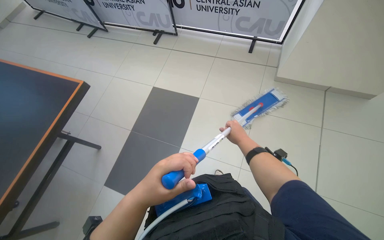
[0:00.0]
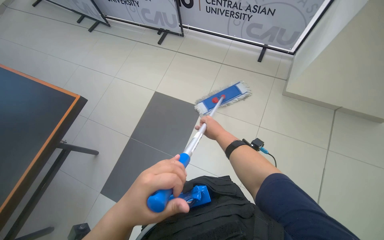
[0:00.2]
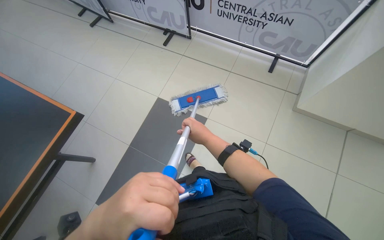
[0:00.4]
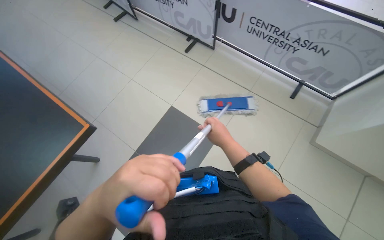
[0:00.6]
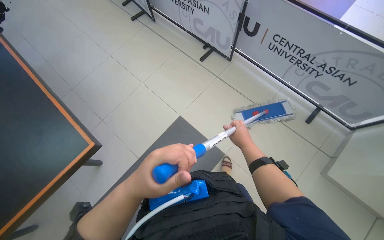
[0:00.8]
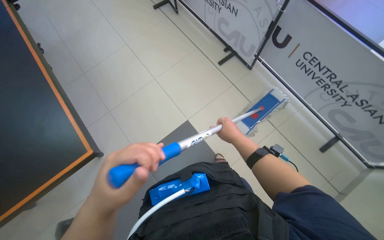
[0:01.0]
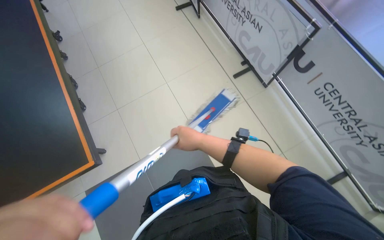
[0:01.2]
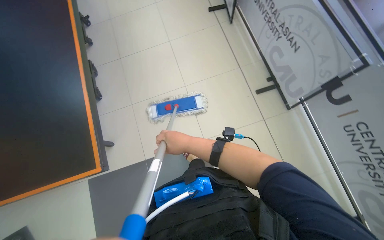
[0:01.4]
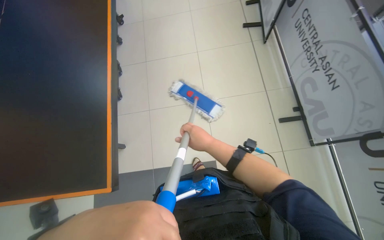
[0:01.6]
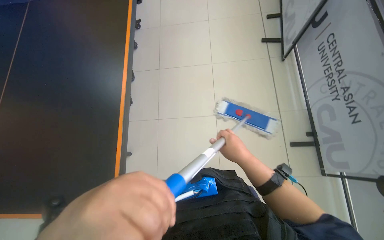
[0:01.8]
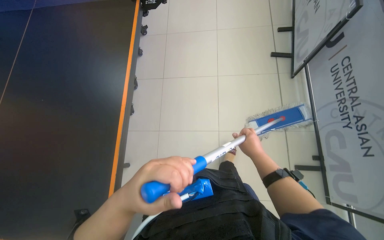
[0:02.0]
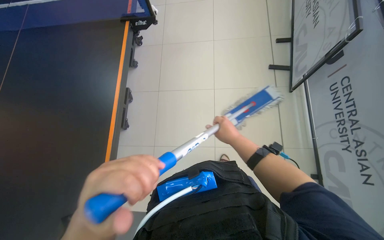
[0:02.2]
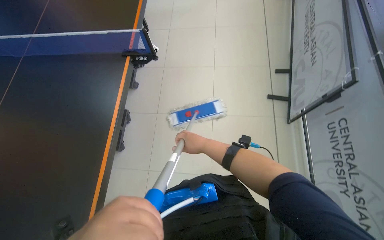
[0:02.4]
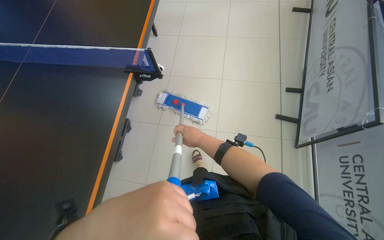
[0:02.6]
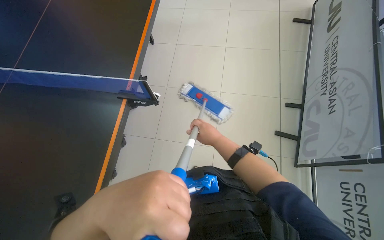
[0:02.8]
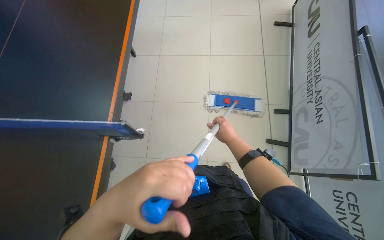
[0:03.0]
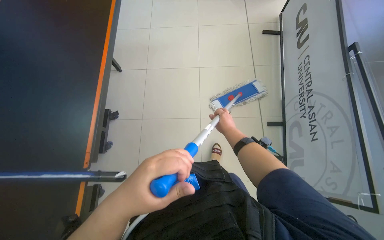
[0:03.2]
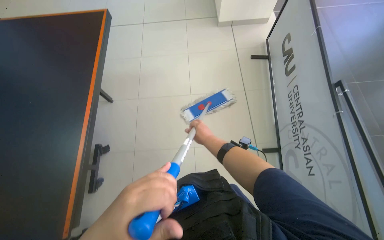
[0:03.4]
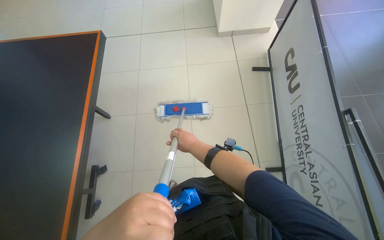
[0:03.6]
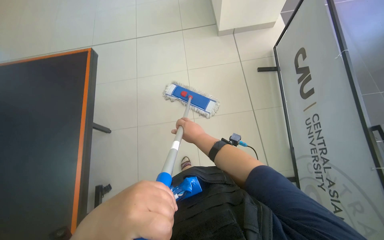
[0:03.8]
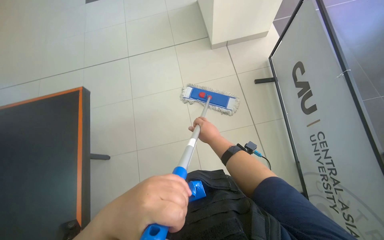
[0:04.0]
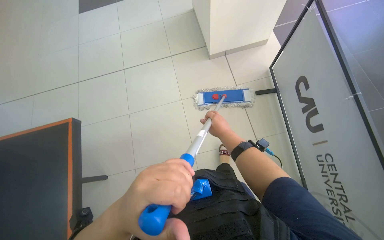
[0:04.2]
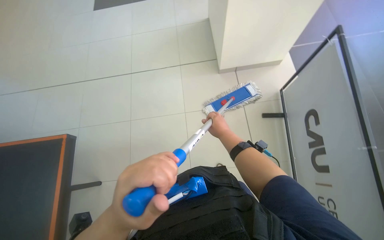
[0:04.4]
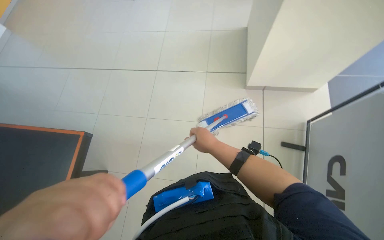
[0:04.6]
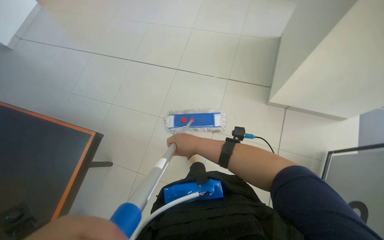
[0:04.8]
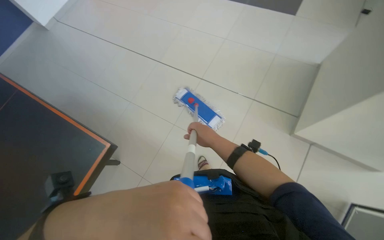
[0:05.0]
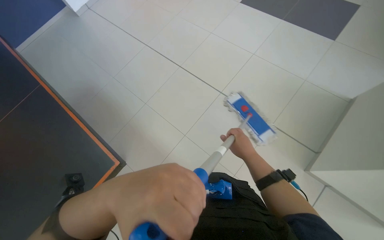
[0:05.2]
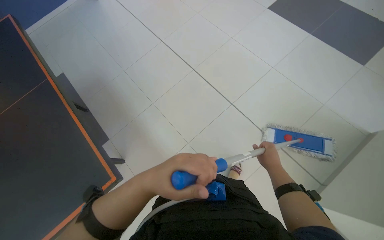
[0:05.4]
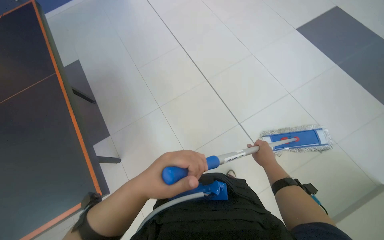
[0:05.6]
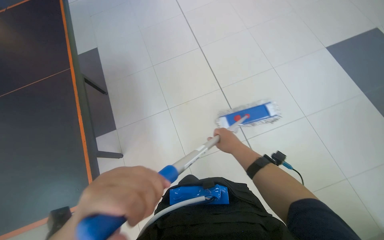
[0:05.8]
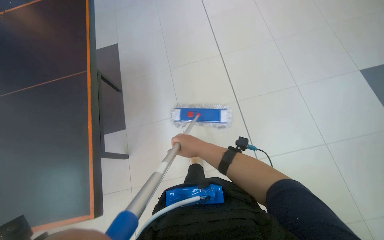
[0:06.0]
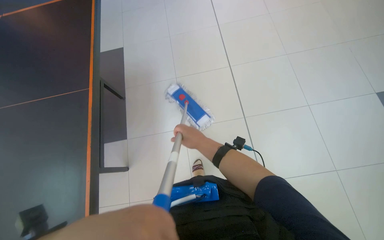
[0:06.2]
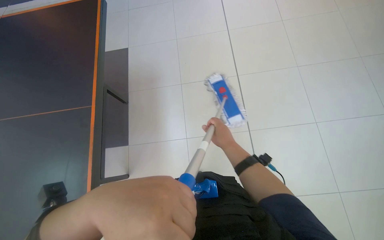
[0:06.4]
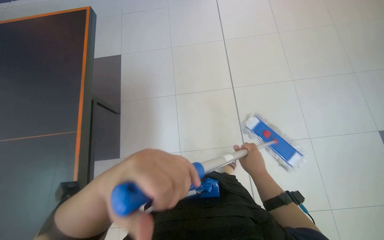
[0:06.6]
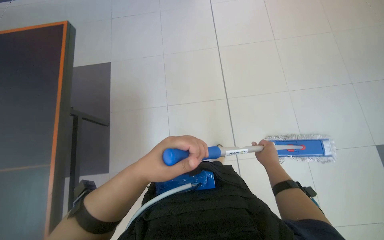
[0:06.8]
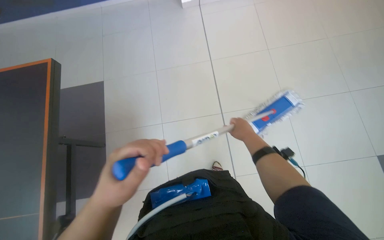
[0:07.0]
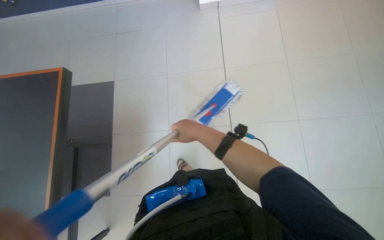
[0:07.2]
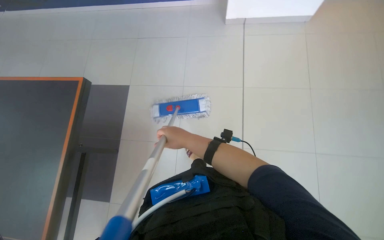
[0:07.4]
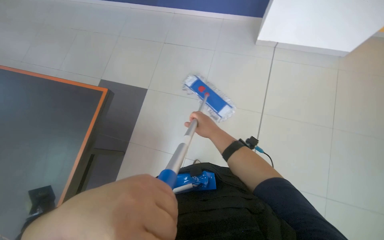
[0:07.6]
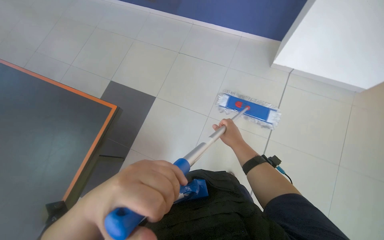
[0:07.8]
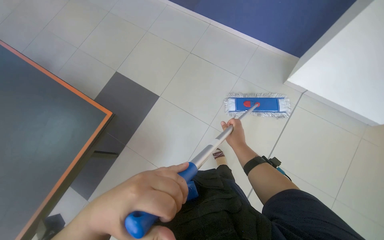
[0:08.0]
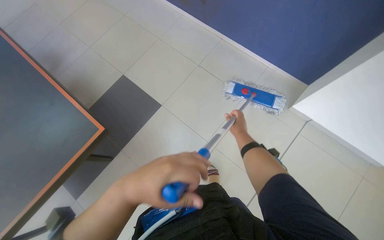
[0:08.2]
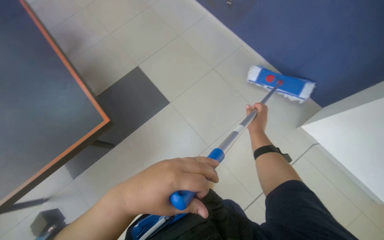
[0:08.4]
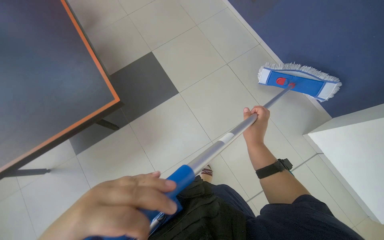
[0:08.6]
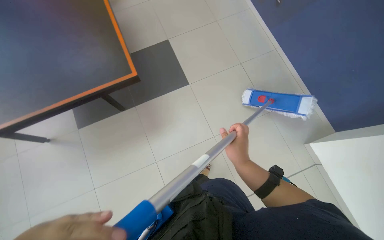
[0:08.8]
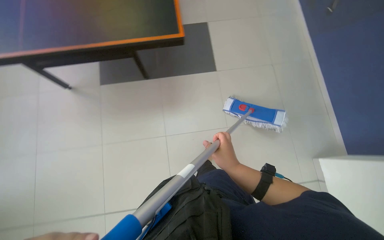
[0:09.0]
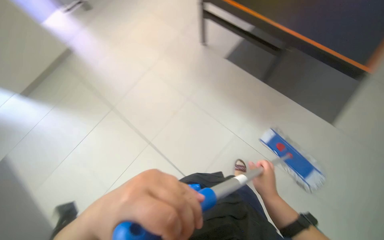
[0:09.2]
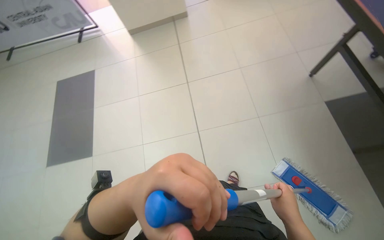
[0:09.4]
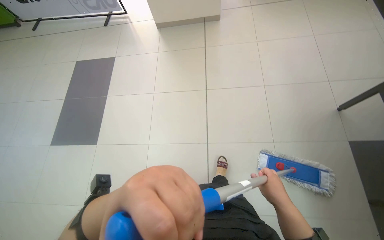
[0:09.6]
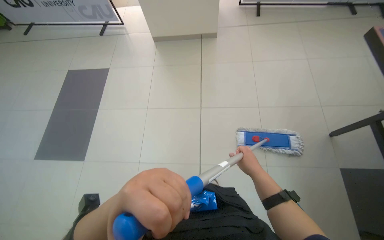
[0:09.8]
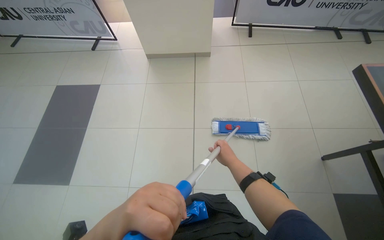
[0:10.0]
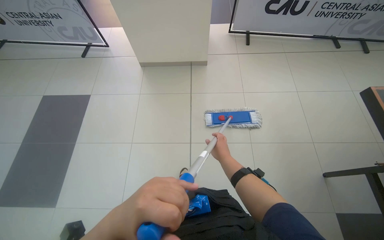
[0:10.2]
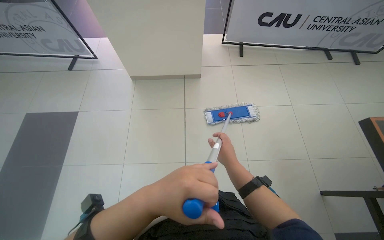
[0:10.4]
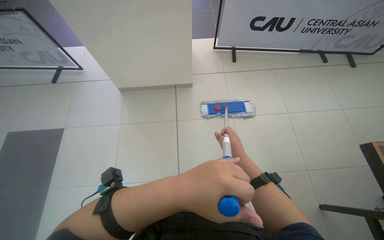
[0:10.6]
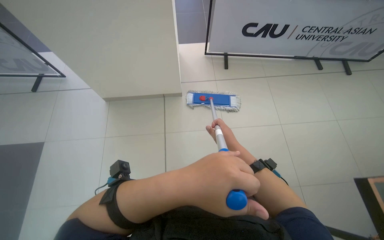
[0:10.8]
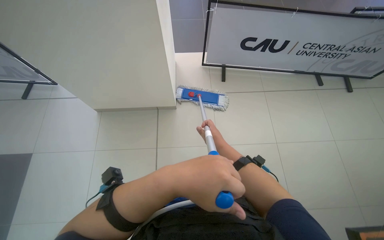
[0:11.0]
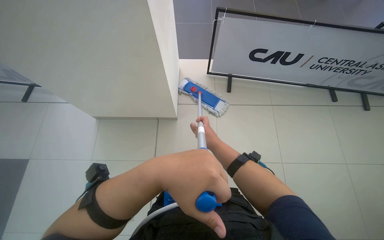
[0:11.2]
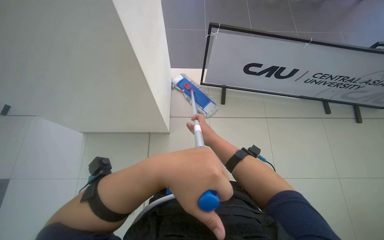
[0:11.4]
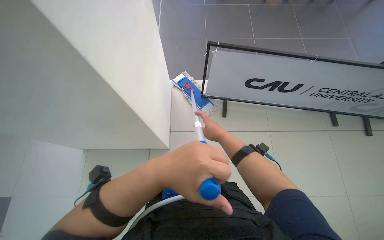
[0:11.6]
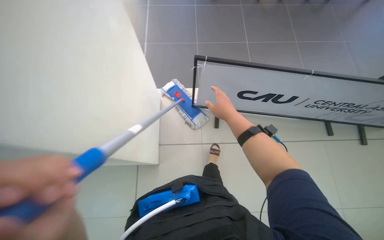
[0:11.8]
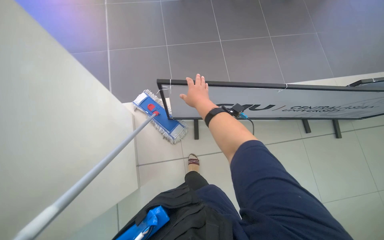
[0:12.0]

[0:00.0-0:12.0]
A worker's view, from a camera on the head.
Job: mopping floor.
The whole recording: Mopping office floor. The worker mops the tiled floor in the office area.
0:00.0 to 0:01.6: The camera travels some 1.5 m. The wearer's head swings about 60 degrees to the left. The view tips downward by about 15 degrees.
0:01.6 to 0:03.0: The camera is carried roughly 1 m.
0:03.0 to 0:04.4: The wearer moves approximately 1.5 m.
0:07.6 to 0:09.0: The view tips upward by about 15 degrees.
0:09.0 to 0:10.4: The camera is carried approximately 80 cm. The wearer looks about 15 degrees further upward. The scene rotates clockwise by approximately 35 degrees.
0:10.4 to 0:12.0: The head travels roughly 1.5 m.

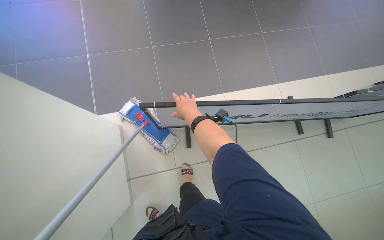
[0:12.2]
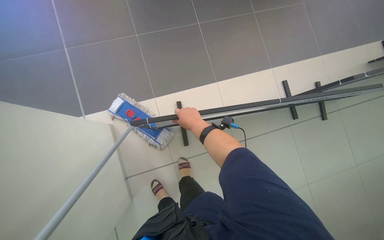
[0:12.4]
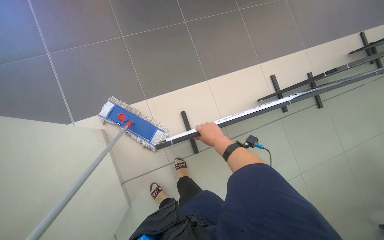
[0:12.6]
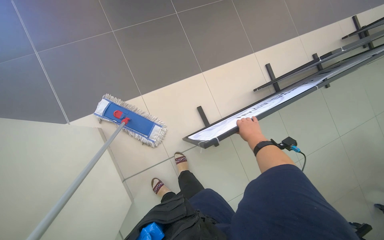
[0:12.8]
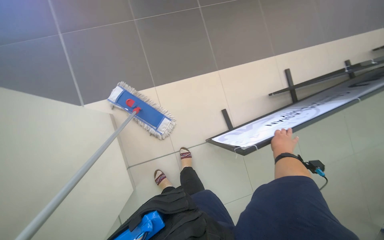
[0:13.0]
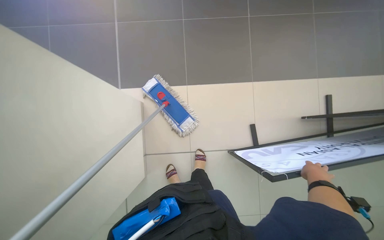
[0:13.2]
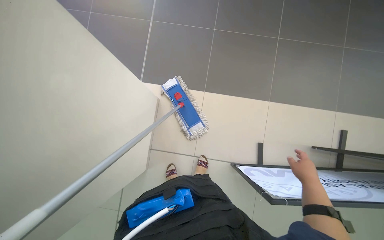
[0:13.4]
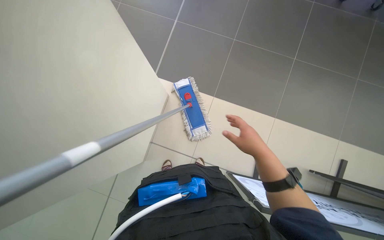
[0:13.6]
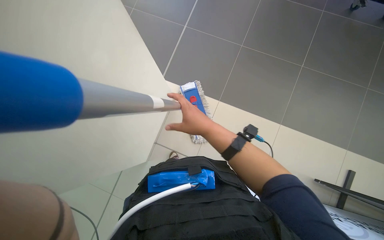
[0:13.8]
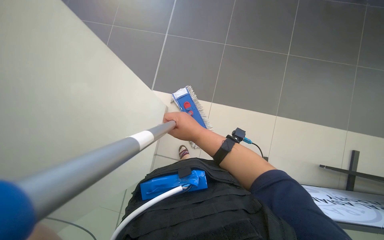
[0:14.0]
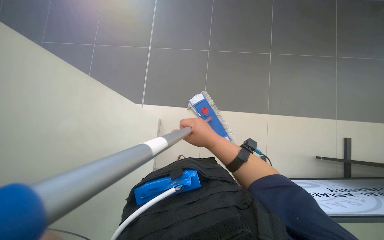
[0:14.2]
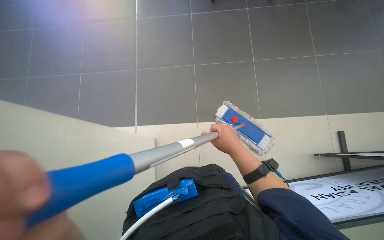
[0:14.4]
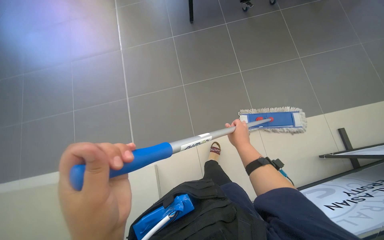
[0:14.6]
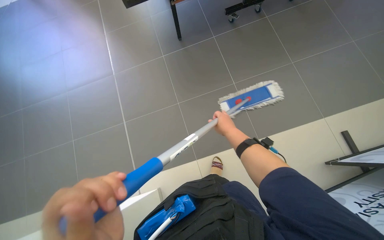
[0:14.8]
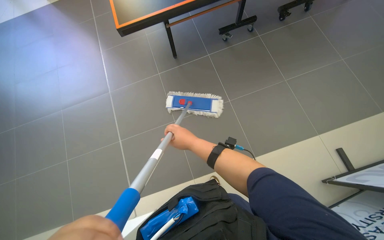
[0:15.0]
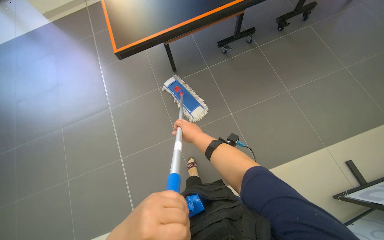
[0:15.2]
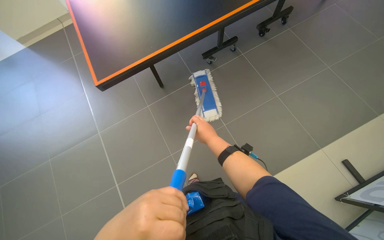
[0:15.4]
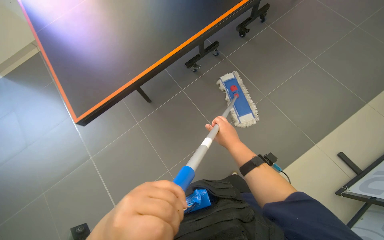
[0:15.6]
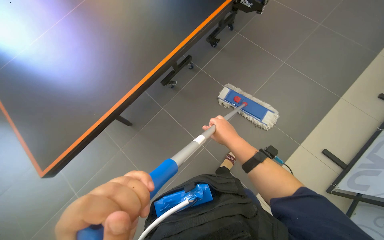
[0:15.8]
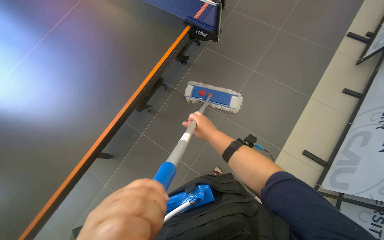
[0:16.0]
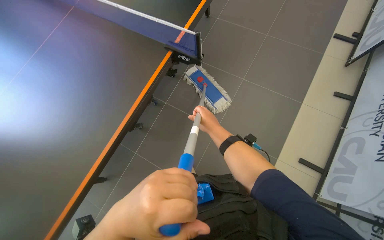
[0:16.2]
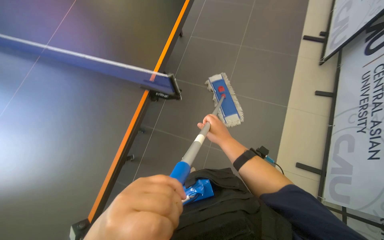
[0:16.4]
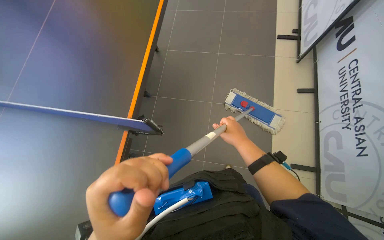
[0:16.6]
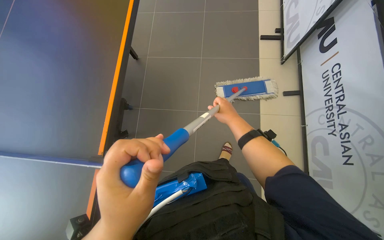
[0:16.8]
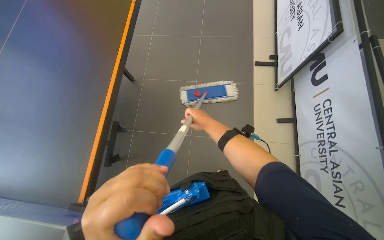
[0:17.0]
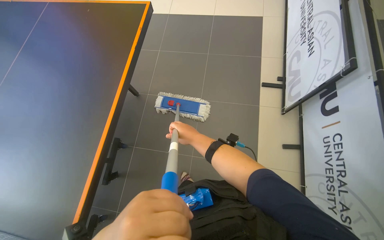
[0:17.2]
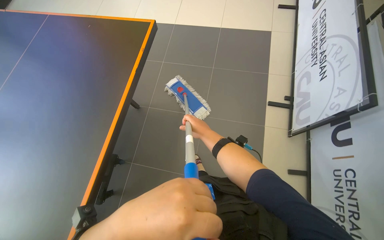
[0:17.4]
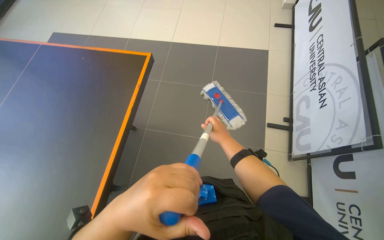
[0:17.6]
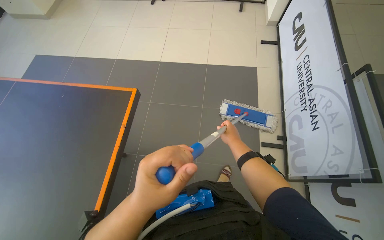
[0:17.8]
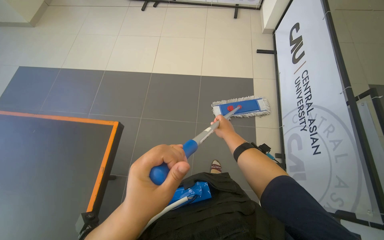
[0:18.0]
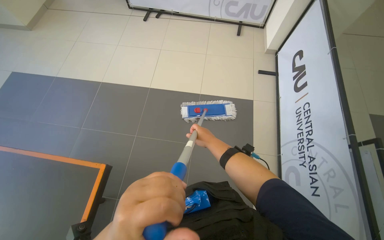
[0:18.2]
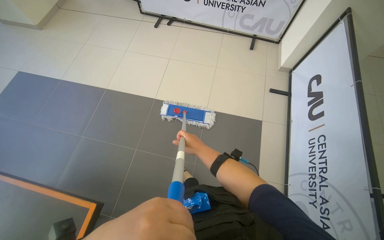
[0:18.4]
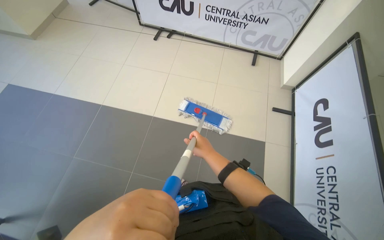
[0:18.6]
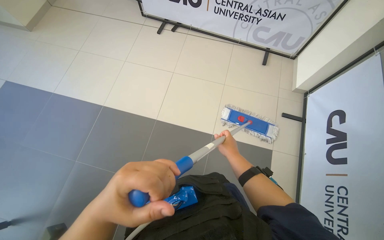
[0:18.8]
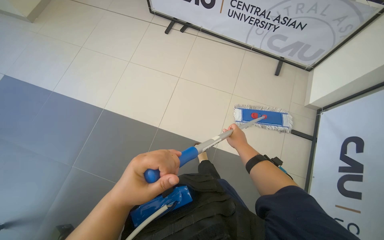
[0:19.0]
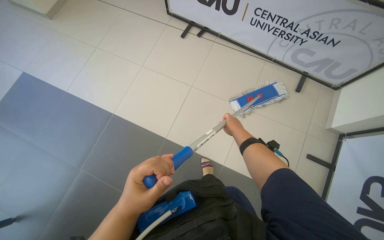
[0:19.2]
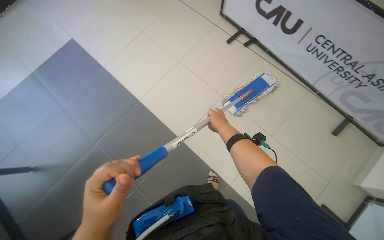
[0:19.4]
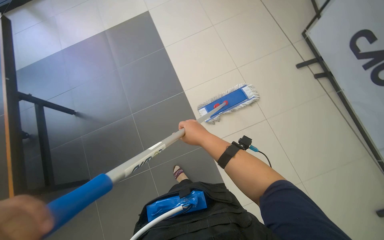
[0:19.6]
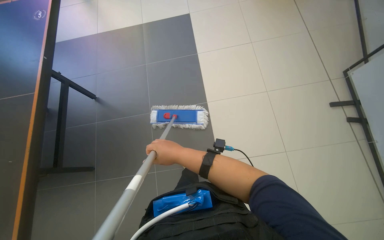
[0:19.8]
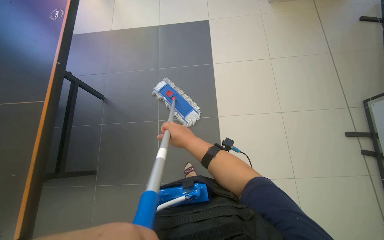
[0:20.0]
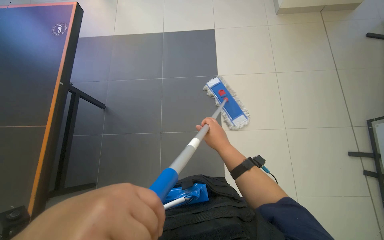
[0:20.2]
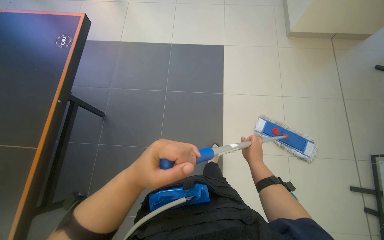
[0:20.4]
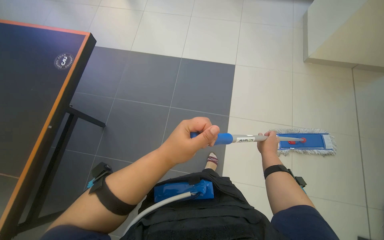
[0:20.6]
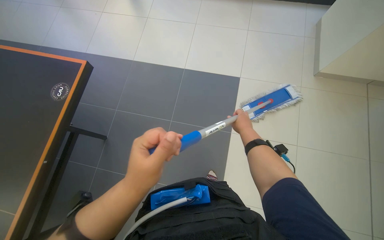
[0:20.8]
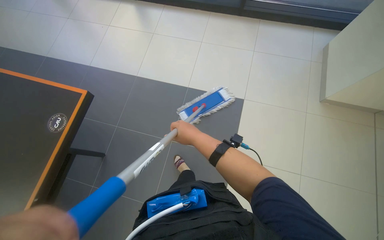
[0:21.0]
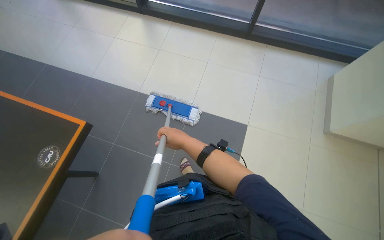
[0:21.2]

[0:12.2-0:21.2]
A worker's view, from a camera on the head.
Job: mopping floor.
The whole recording: Mopping office floor. The worker mops the tiled floor in the office area.
0:12.2 to 0:13.8: The scene turns about 35 degrees clockwise in the picture.
0:13.8 to 0:15.2: The view tilts about 15 degrees upward. The scene rotates counterclockwise by approximately 30 degrees.
0:15.2 to 0:16.6: The camera is carried approximately 1 m. The head turns to the right by roughly 60 degrees.
0:16.6 to 0:18.2: The camera travels approximately 1.5 m.
0:18.2 to 0:19.8: The wearer moves about 1 m. The head rotates roughly 60 degrees to the left.
0:19.8 to 0:21.2: The camera is carried roughly 1 m. The scene turns some 25 degrees clockwise in the picture.
